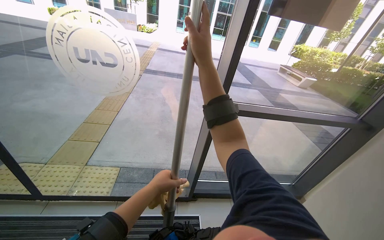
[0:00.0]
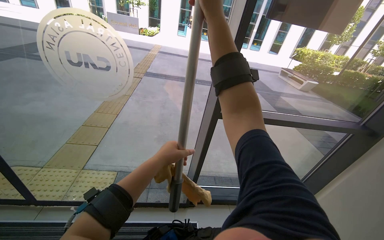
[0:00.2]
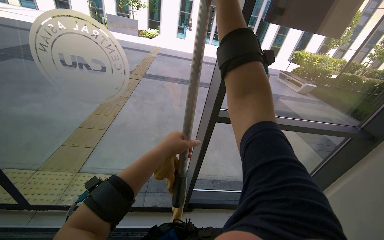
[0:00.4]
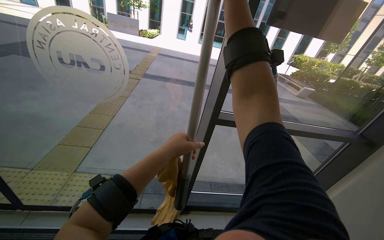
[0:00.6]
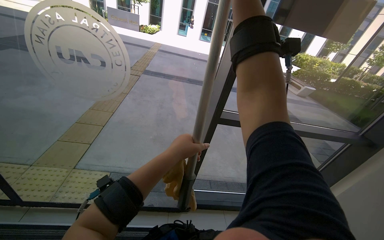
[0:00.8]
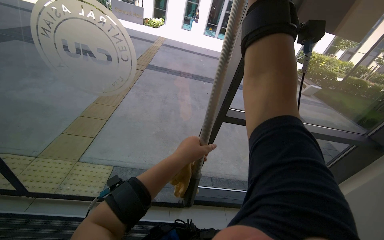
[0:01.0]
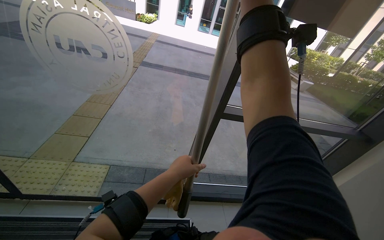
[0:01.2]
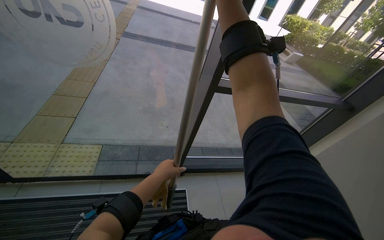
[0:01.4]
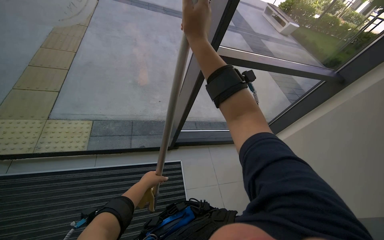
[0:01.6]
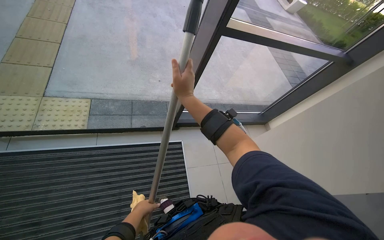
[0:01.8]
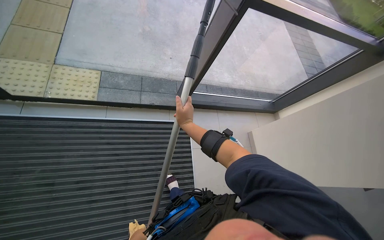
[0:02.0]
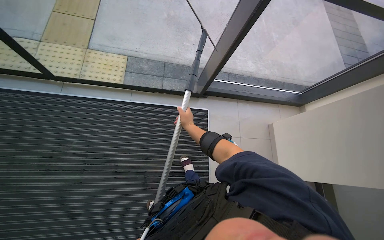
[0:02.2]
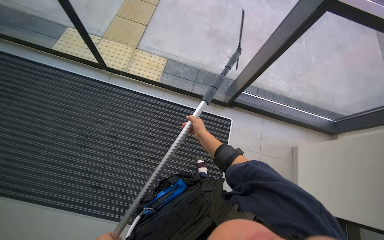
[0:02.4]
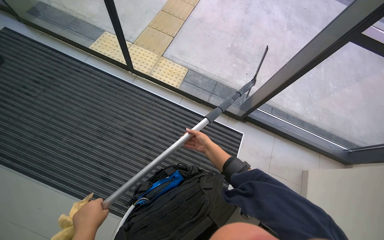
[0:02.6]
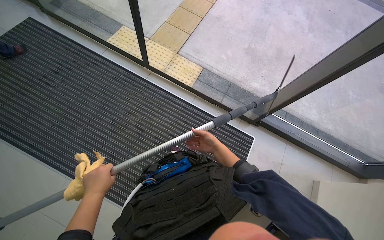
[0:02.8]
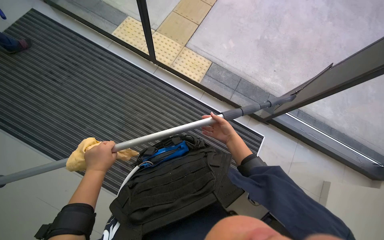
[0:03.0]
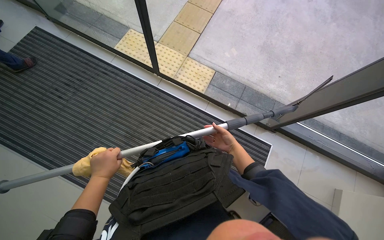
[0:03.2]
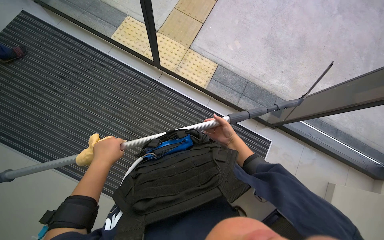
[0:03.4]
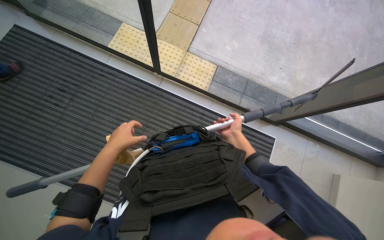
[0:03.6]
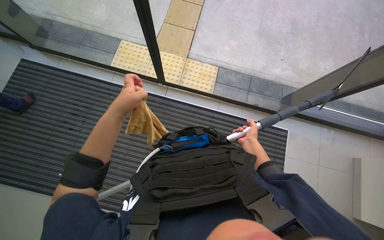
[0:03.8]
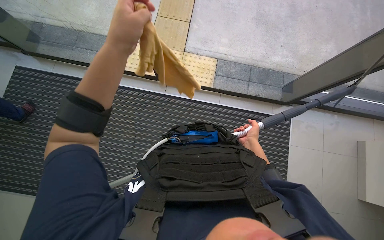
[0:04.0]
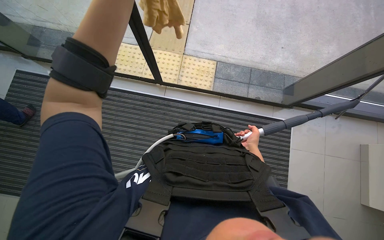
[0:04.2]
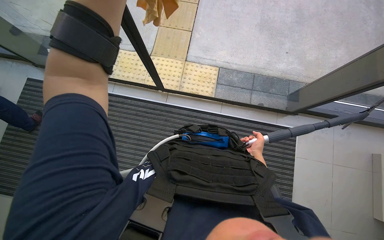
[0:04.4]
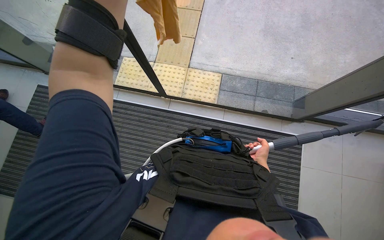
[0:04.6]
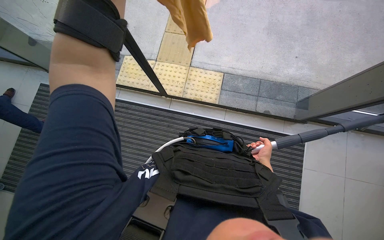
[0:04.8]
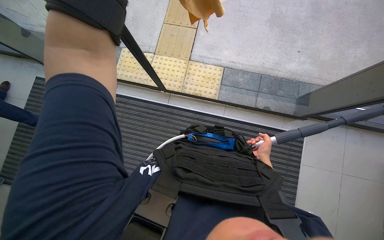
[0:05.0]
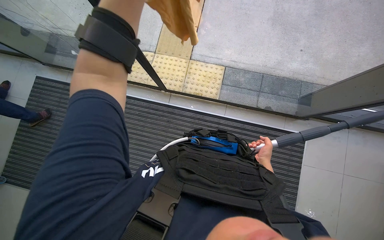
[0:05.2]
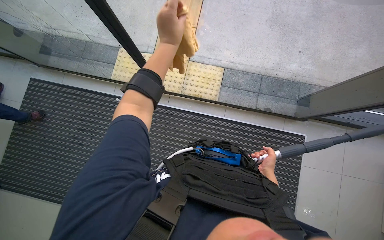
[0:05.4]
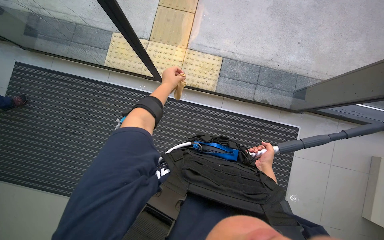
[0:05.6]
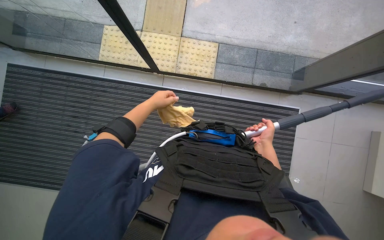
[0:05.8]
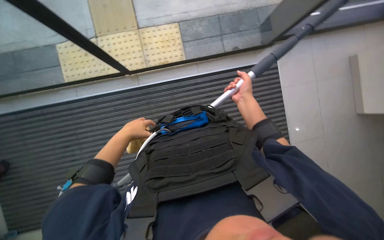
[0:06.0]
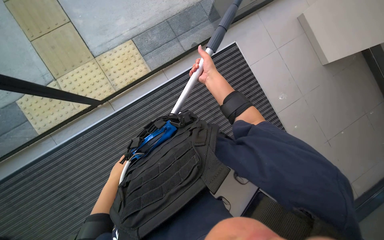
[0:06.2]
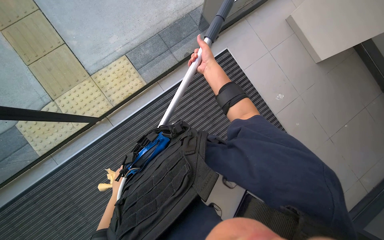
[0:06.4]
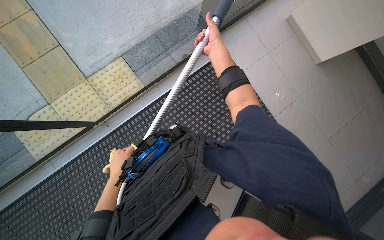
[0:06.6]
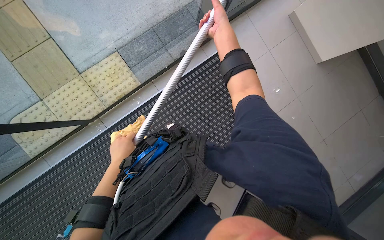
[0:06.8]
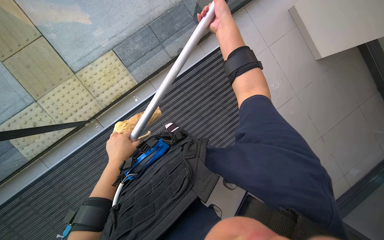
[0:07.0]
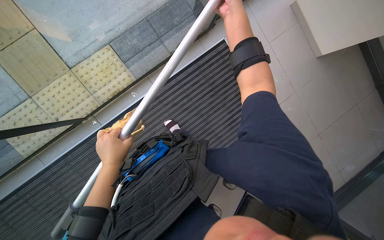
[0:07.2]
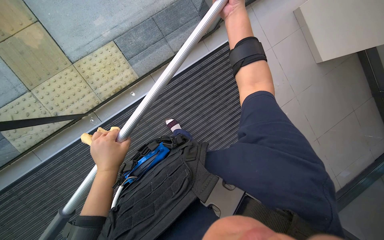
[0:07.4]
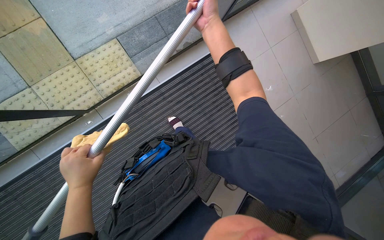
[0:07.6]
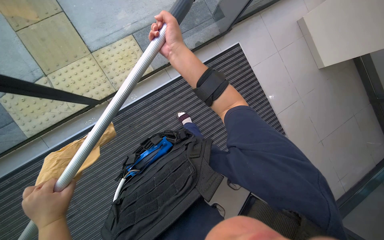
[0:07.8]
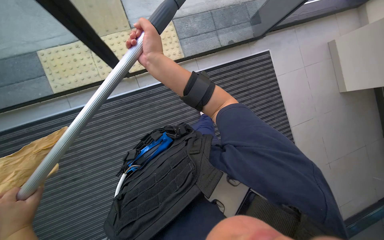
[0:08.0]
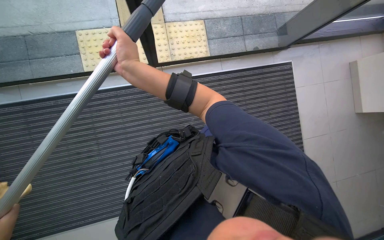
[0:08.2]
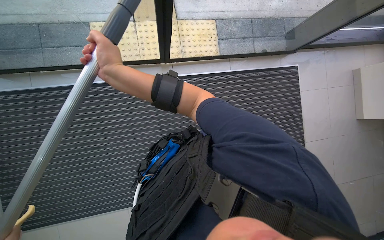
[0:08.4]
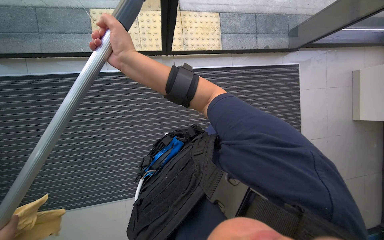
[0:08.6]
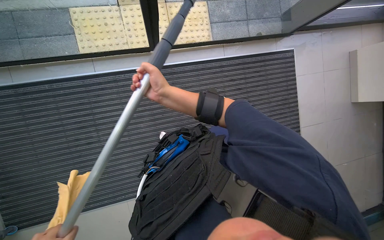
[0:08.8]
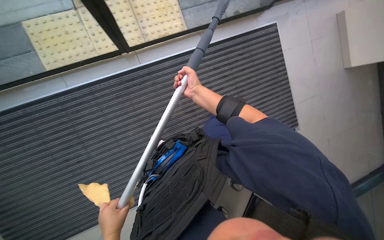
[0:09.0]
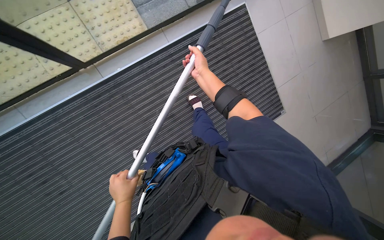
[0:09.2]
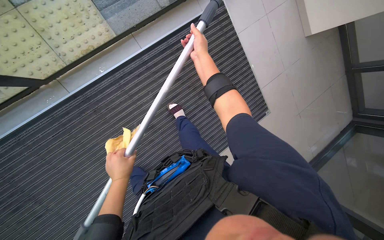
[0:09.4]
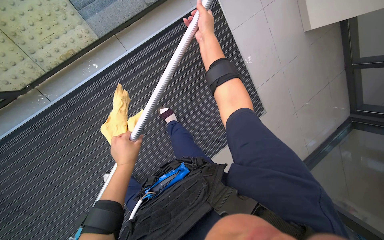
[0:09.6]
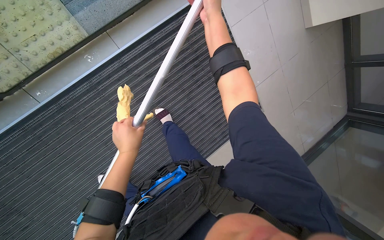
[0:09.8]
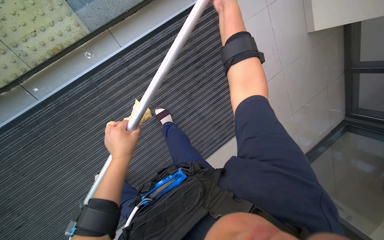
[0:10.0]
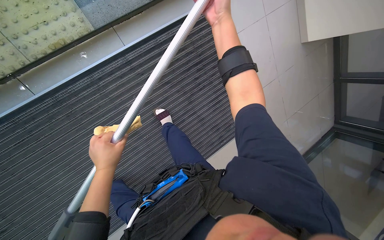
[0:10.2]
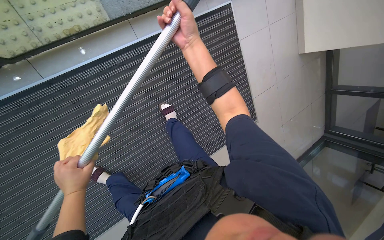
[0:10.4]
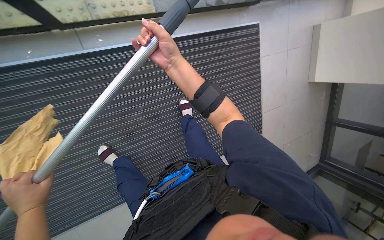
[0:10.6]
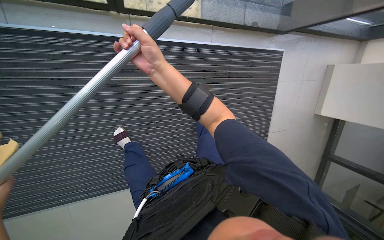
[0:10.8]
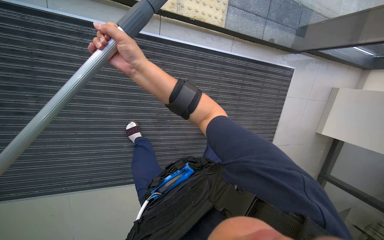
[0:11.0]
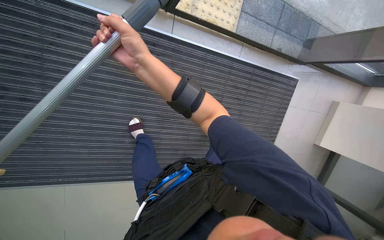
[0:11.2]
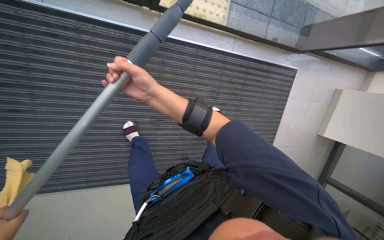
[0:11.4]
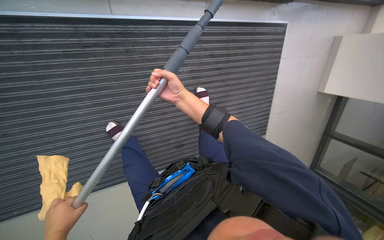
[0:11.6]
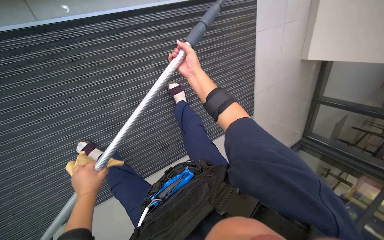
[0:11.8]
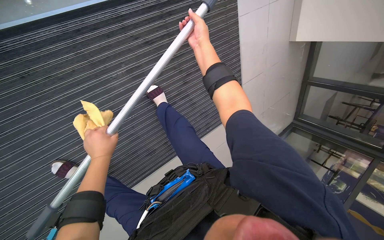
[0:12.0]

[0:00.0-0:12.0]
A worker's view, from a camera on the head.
Job: cleaning windows.
The whole recording: Cleaning glass windows. The worker cleans the large glass windows using a squeegee on a long pole and a cloth.
0:00.0 to 0:01.6: The view tips downward by roughly 20 degrees. The left hand travels farther from the camera by roughly 15 cm.
0:01.6 to 0:03.0: The wearer's head swings some 40 degrees to the left. The view tips downward by about 15 degrees.
0:03.0 to 0:04.4: The camera is carried roughly 40 cm.
0:04.4 to 0:06.0: The camera pitches downward, by approximately 15 degrees.
0:09.0 to 0:10.4: The wearer looks roughly 30 degrees further to the right.

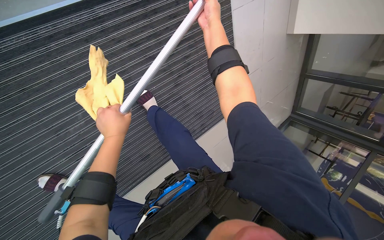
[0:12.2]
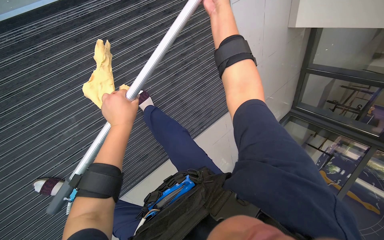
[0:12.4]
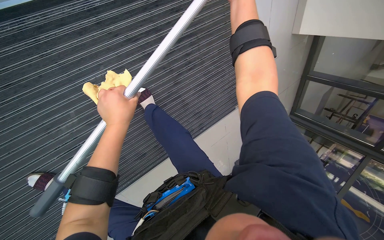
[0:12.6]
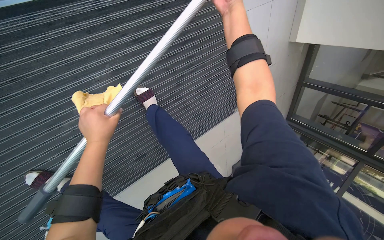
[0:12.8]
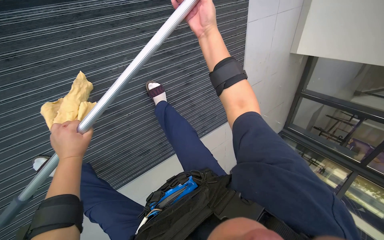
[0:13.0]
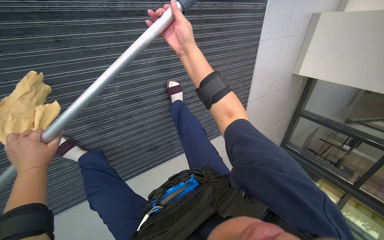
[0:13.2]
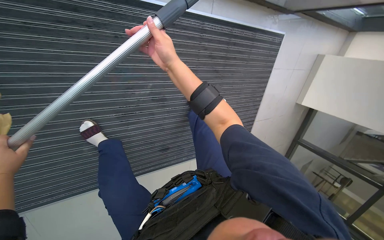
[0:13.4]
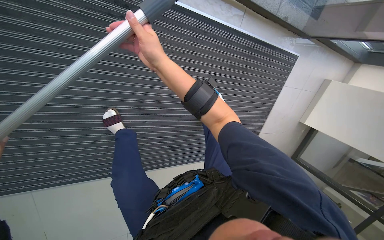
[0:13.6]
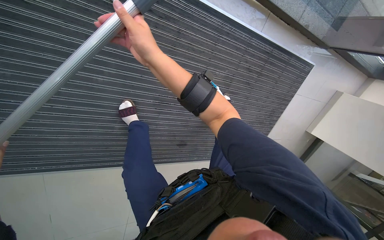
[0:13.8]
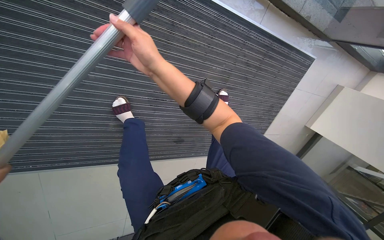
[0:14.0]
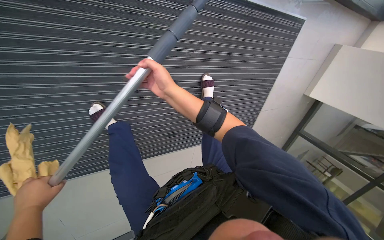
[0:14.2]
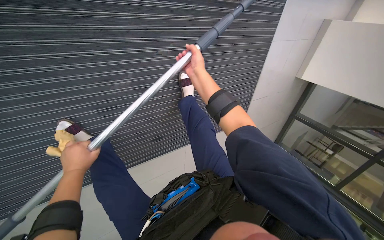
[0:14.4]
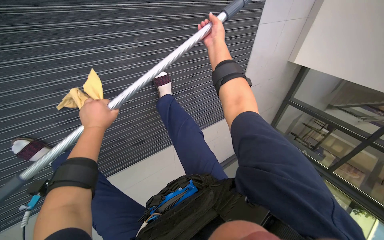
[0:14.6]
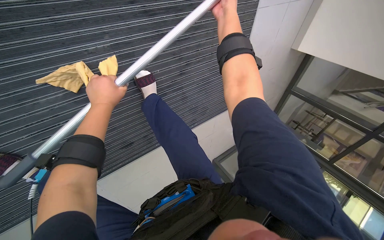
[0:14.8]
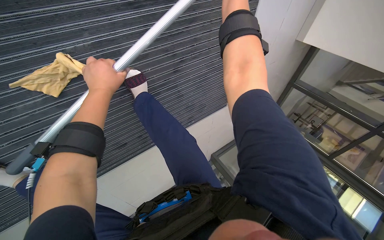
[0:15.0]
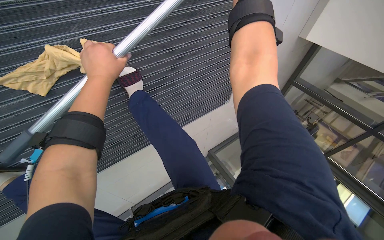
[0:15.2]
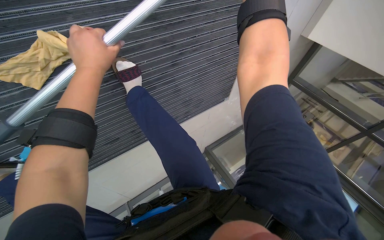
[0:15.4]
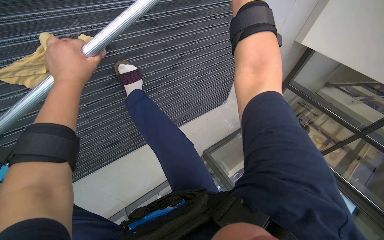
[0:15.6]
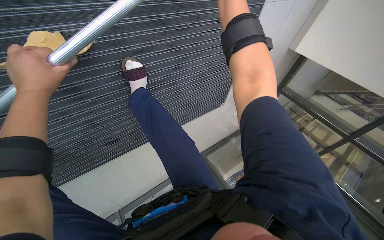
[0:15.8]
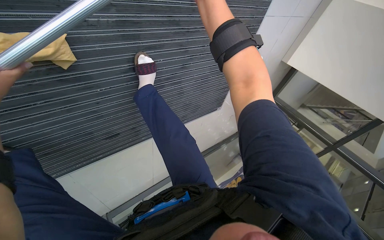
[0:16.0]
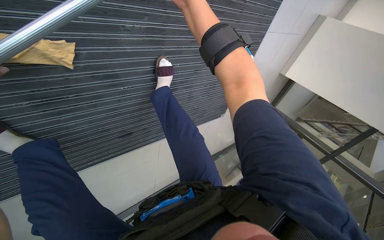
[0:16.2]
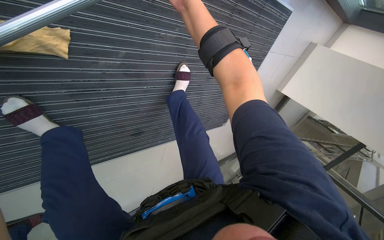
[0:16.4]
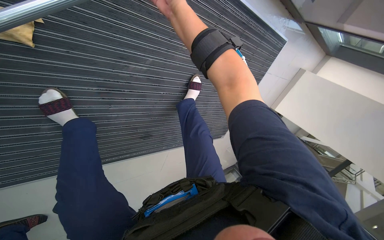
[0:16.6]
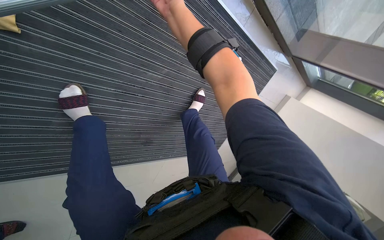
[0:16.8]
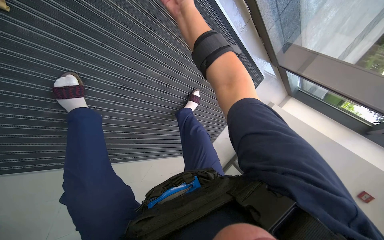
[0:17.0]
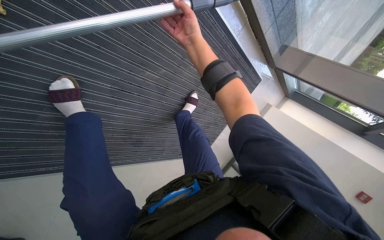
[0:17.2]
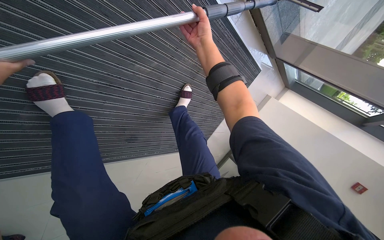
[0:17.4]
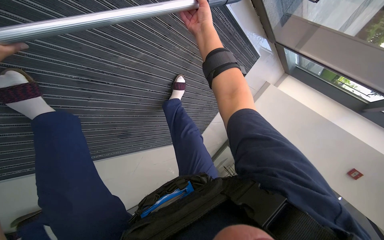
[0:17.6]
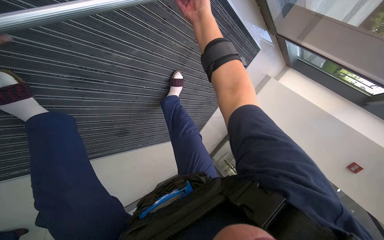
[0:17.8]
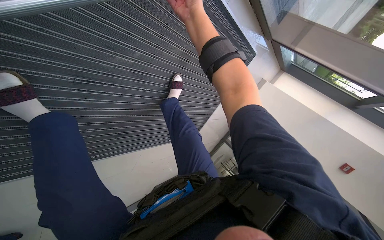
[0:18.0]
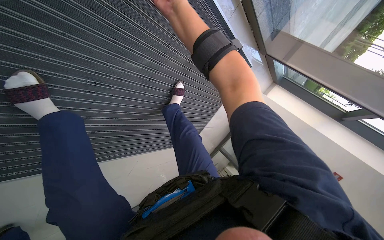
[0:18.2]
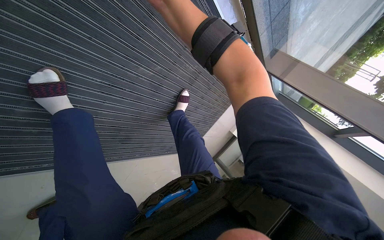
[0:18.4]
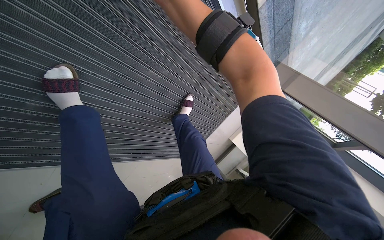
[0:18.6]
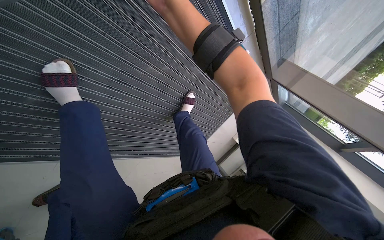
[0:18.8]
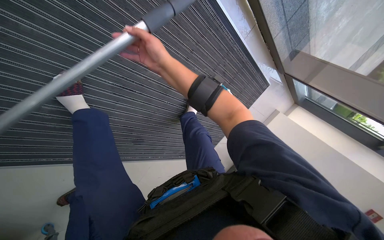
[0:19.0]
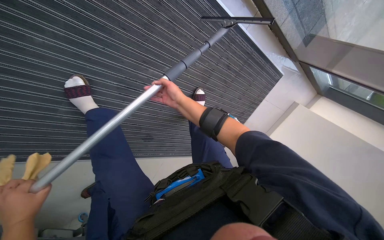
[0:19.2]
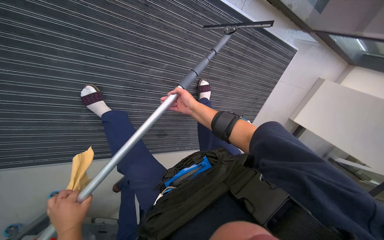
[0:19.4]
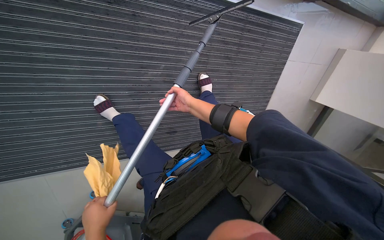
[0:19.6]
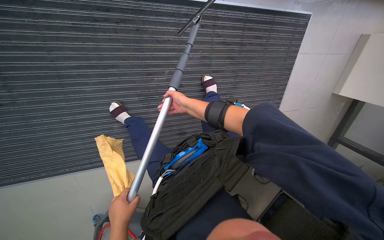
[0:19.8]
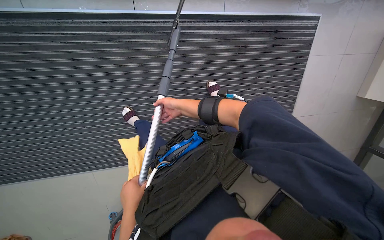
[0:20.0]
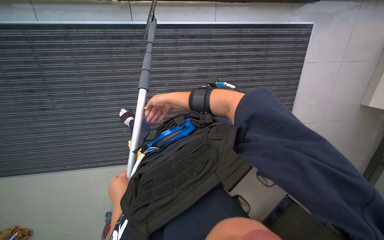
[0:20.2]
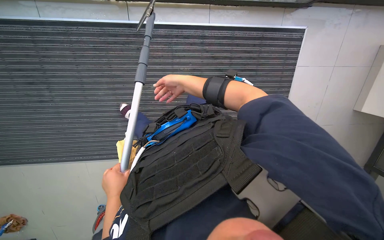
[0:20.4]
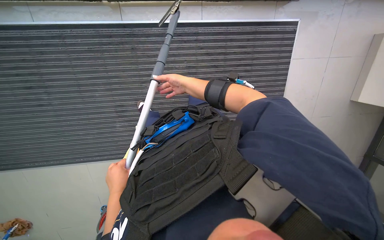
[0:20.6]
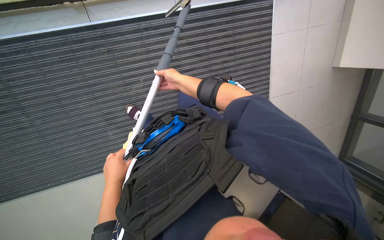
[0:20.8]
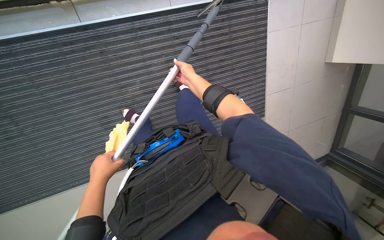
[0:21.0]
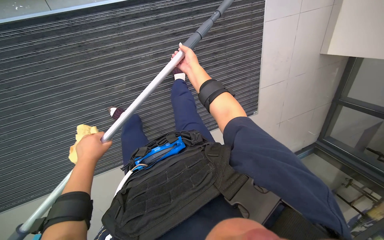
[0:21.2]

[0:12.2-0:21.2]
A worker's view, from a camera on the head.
Job: cleaning windows.
The whole recording: Cleaning glass windows. The worker cleans the large glass windows using a squeegee on a long pole and a cloth.
0:12.2 to 0:13.8: The wearer moves some 70 cm. The wearer looks about 15 degrees further upward. Everything in view rotates roughly 35 degrees clockwise.
0:15.2 to 0:16.6: The head travels approximately 60 cm. The view swings about 15 degrees to the right. The wearer looks about 20 degrees further upward.
0:16.6 to 0:18.2: The view pans to the right by roughly 15 degrees. The right hand goes farther from the camera and returns, roughly 5 cm each way.
0:18.2 to 0:19.8: The head travels some 50 cm. The view swings about 40 degrees to the left.
0:19.8 to 0:21.2: The left hand moves up the picture, roughly 25 cm.
